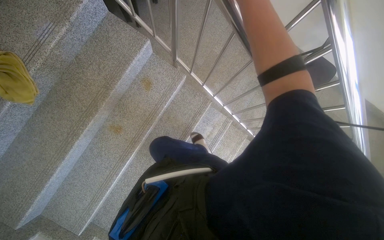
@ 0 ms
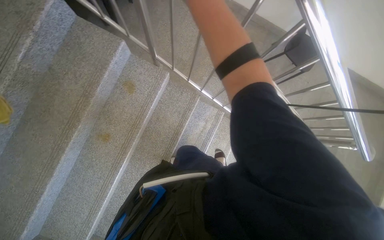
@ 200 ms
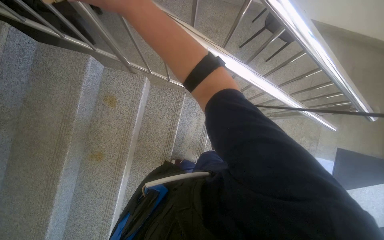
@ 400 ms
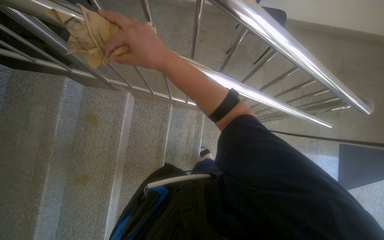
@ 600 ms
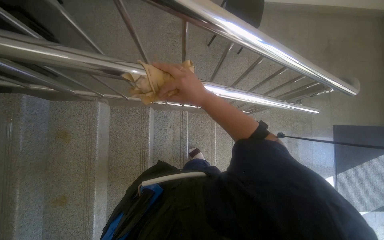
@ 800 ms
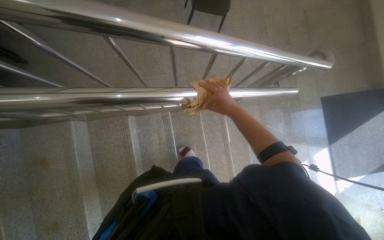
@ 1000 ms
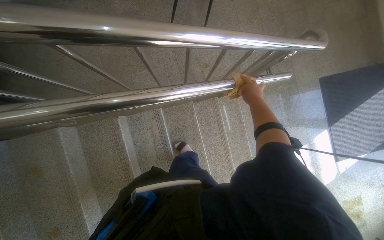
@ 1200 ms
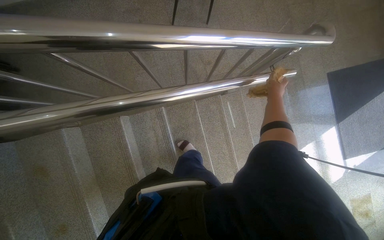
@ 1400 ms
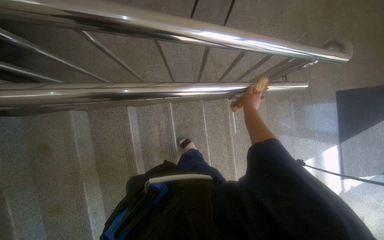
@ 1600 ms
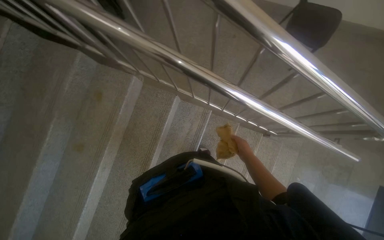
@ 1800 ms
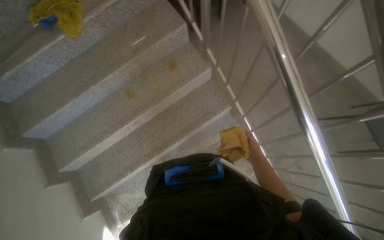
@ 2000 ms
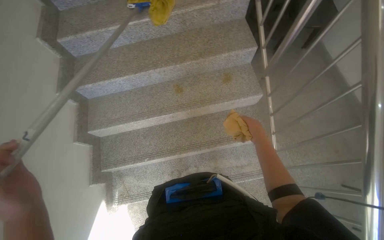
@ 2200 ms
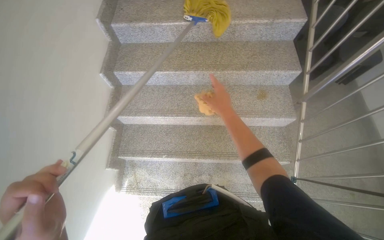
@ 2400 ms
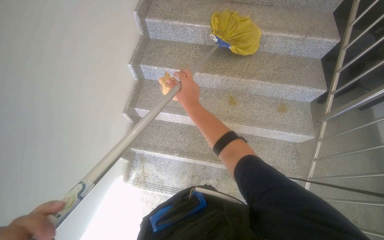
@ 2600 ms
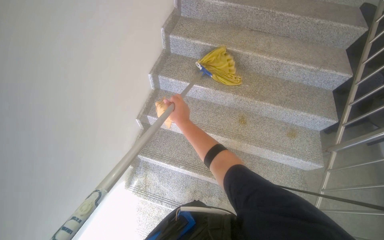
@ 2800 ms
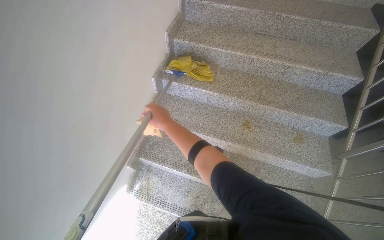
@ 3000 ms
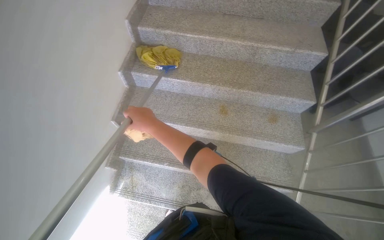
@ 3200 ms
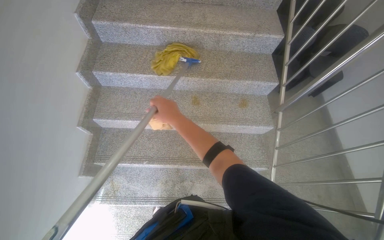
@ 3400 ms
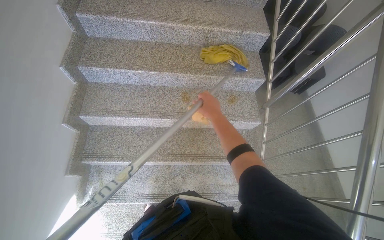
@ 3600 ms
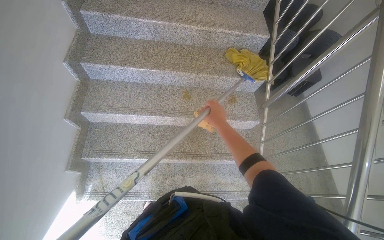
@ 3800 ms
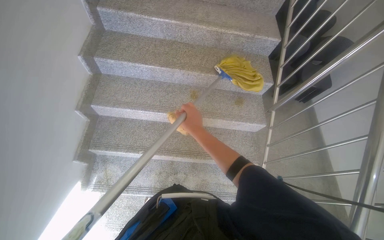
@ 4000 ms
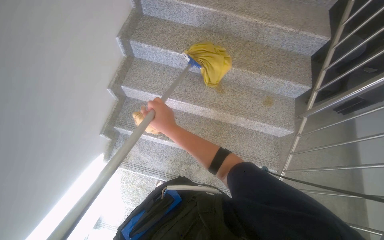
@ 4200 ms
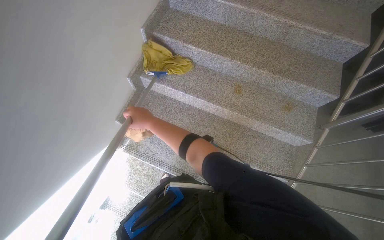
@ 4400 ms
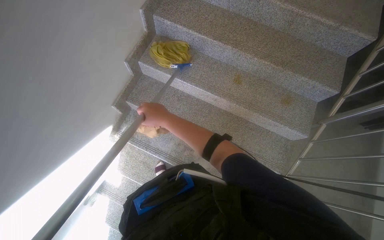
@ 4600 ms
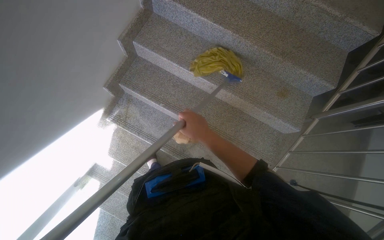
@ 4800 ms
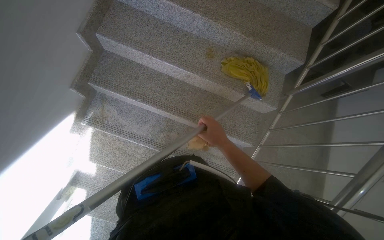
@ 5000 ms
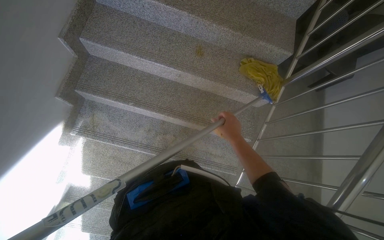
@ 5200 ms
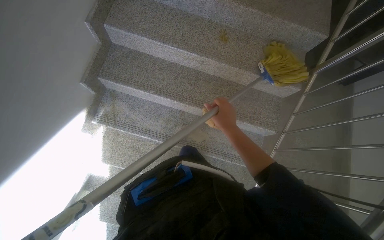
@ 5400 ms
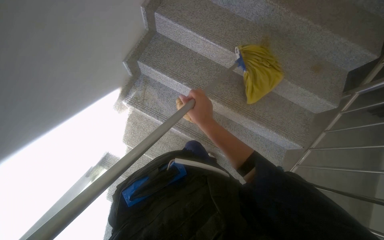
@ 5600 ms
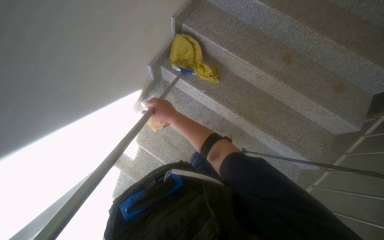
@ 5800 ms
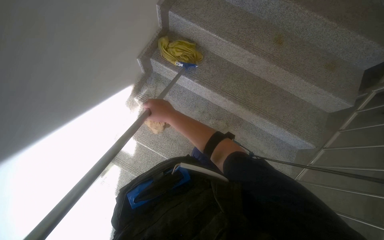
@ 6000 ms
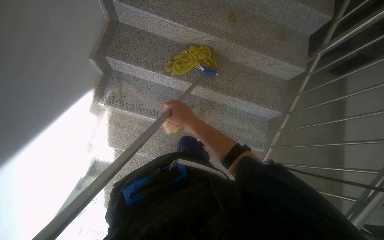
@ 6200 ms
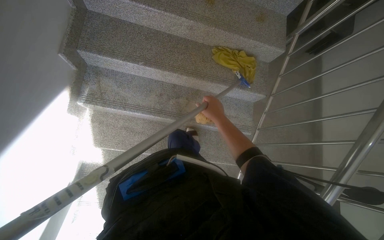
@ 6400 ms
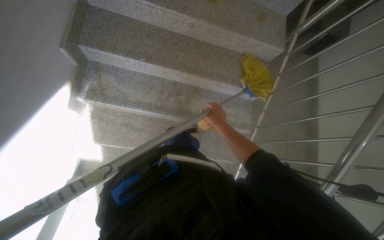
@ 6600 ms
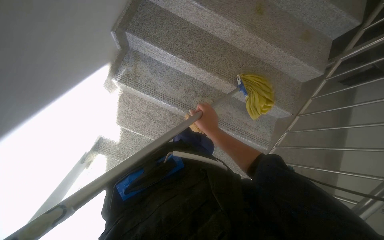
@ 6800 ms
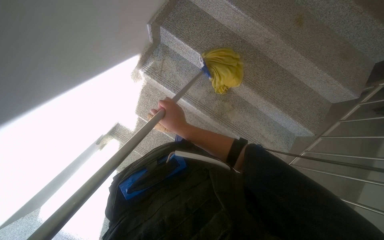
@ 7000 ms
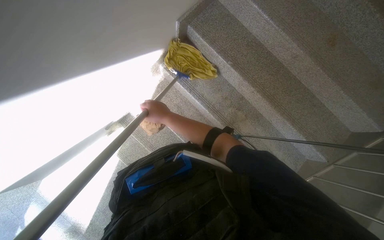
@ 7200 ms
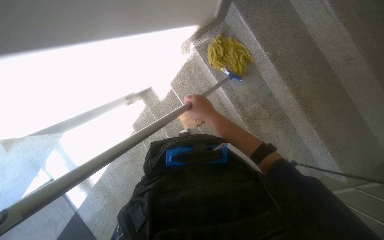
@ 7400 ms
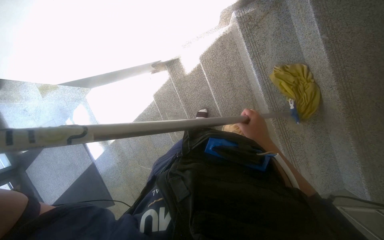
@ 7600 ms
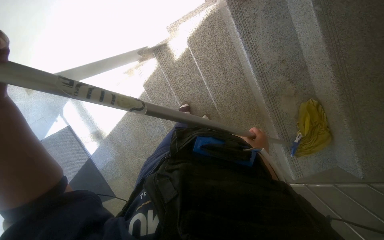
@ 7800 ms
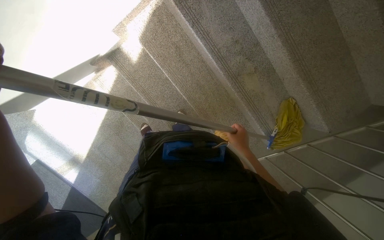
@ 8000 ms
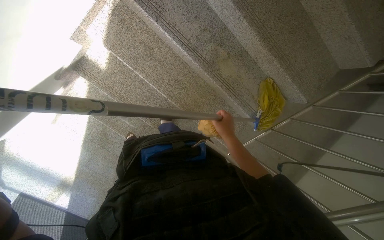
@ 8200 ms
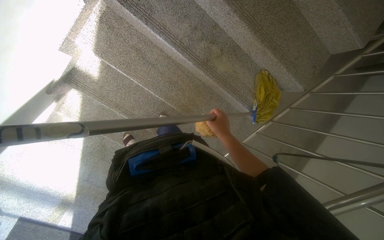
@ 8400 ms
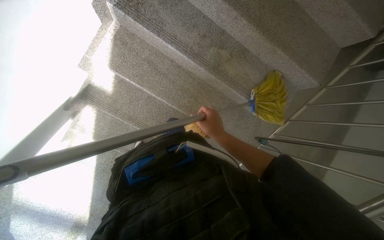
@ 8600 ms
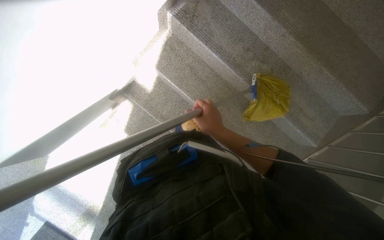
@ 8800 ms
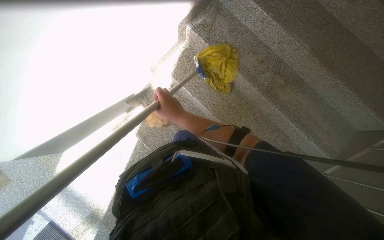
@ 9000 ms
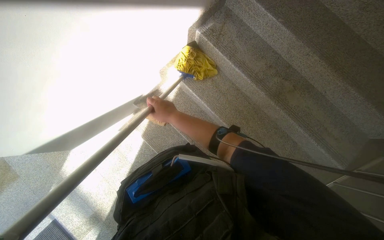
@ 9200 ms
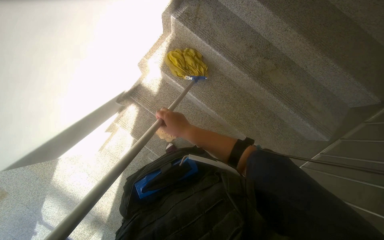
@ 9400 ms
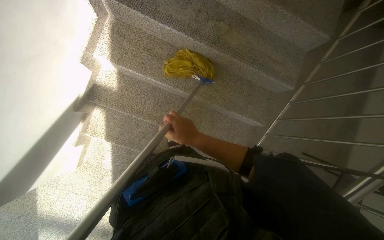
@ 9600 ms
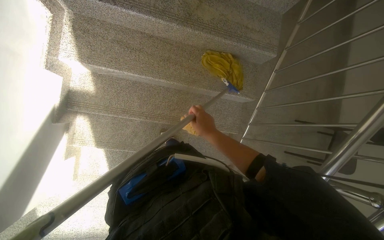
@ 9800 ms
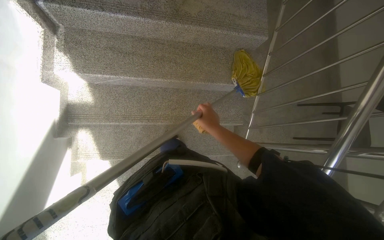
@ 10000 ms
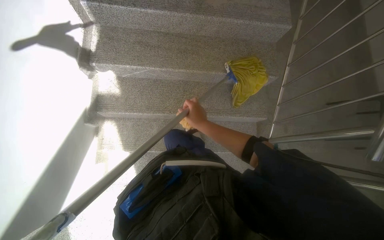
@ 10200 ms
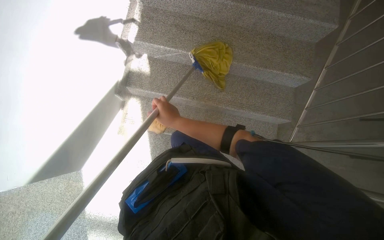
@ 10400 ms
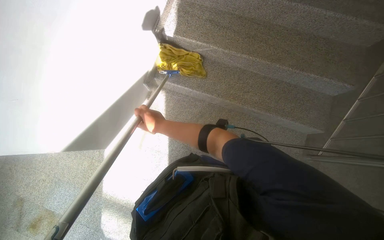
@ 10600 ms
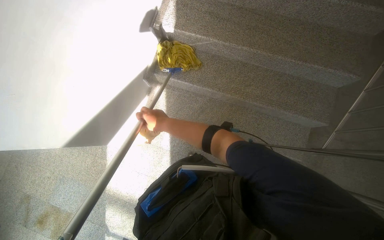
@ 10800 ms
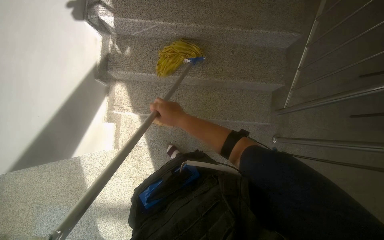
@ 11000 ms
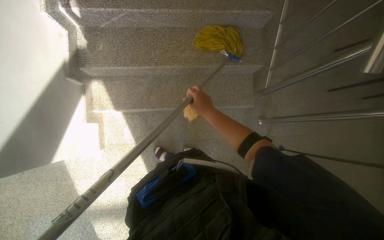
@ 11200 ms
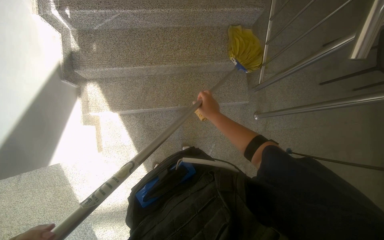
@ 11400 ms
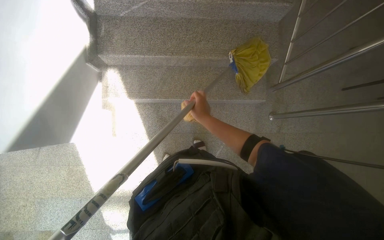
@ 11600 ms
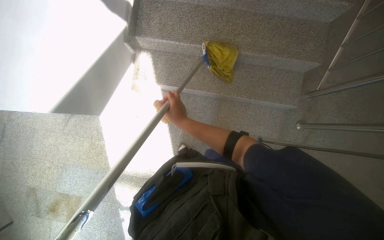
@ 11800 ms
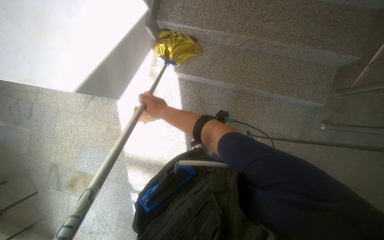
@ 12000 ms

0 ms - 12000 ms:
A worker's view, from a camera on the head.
Job: mopping floor.
The whole recording: Mopping stairwell floor. The worker mops the floor of the stairwell with a yellow mop.
0 ms - 1600 ms: The camera is carried roughly 70 cm. The scene rotates counterclockwise by approximately 40 degrees.
1600 ms - 3000 ms: The camera is carried some 80 cm. The head rotates roughly 115 degrees to the left. The wearer looks roughly 25 degrees further upward.
3000 ms - 4400 ms: The right hand moves roughly 40 cm to the right and comes back.
4400 ms - 6000 ms: The right hand reaches approximately 40 cm to the right, then returns.
6000 ms - 7600 ms: The head turns to the left by approximately 40 degrees. The camera pitches downward, by some 20 degrees.
7600 ms - 9000 ms: The camera pitches upward, by roughly 10 degrees. Everything in view rotates roughly 30 degrees counterclockwise.
9000 ms - 10400 ms: The scene rotates counterclockwise by some 35 degrees.
10400 ms - 12000 ms: The wearer looks approximately 20 degrees further to the left. The right hand goes to the right and returns, some 5 cm each way.

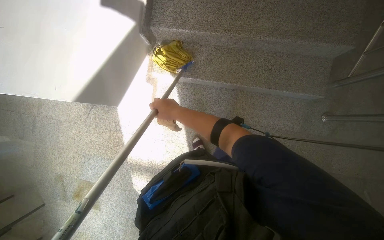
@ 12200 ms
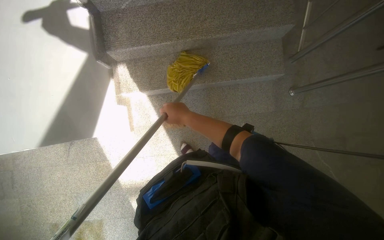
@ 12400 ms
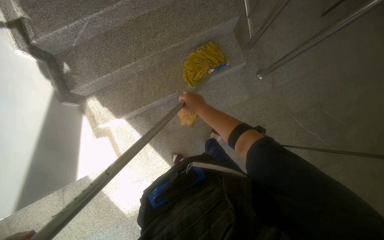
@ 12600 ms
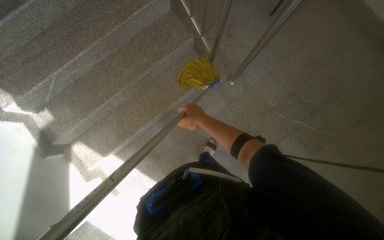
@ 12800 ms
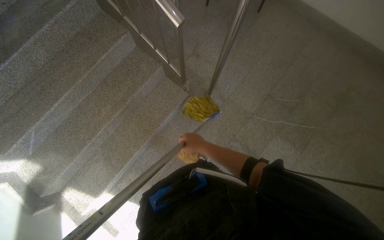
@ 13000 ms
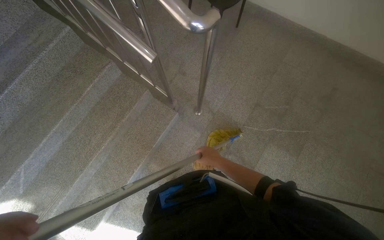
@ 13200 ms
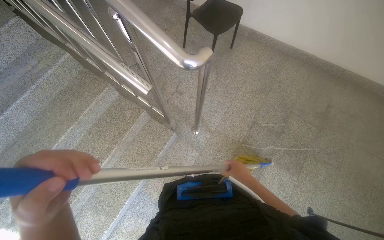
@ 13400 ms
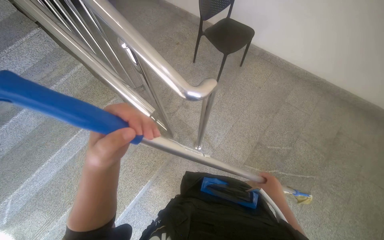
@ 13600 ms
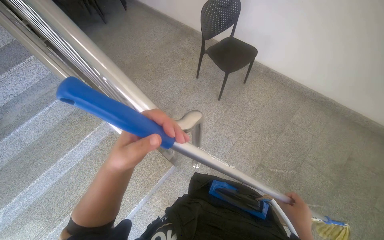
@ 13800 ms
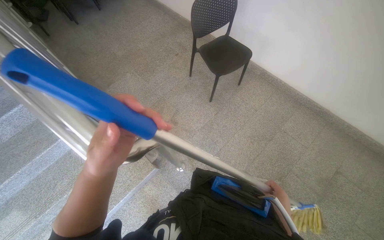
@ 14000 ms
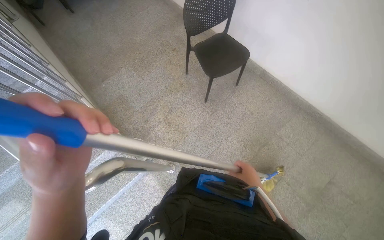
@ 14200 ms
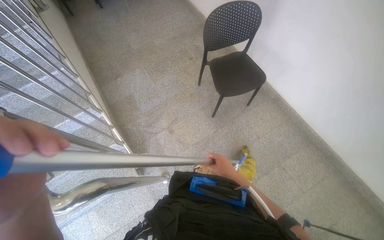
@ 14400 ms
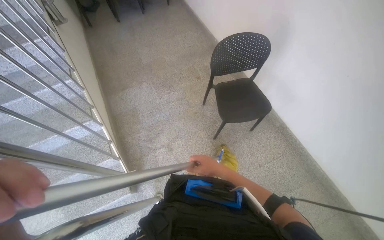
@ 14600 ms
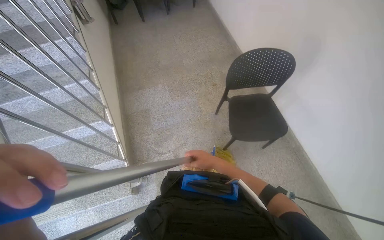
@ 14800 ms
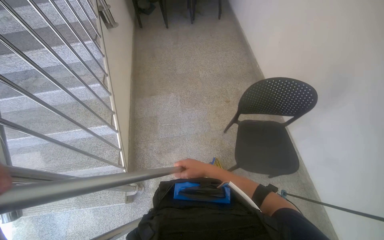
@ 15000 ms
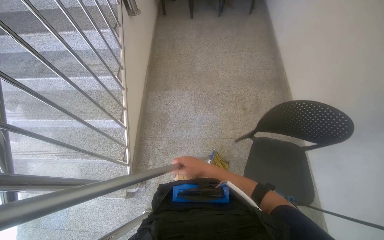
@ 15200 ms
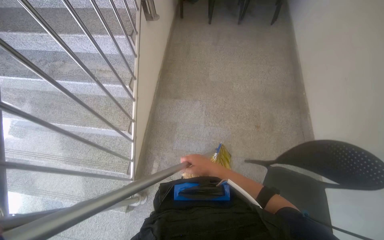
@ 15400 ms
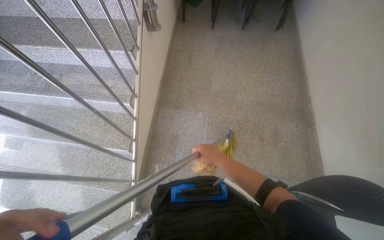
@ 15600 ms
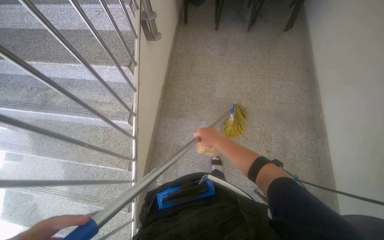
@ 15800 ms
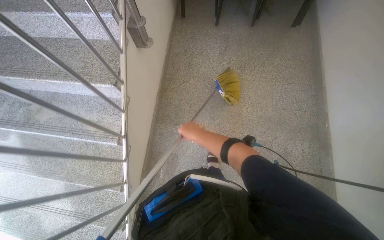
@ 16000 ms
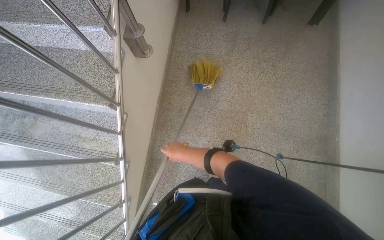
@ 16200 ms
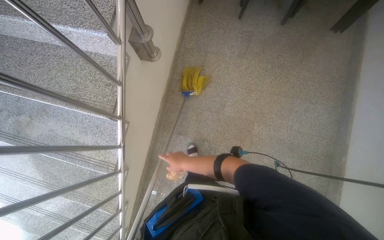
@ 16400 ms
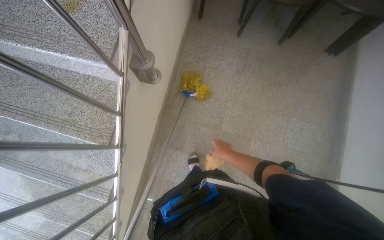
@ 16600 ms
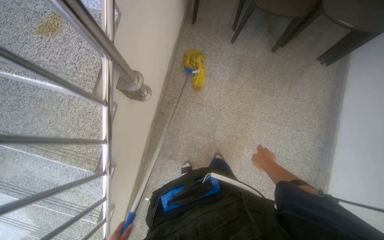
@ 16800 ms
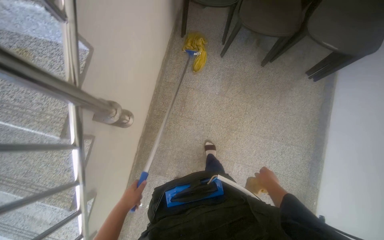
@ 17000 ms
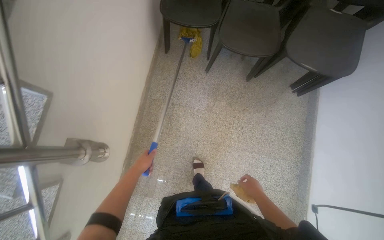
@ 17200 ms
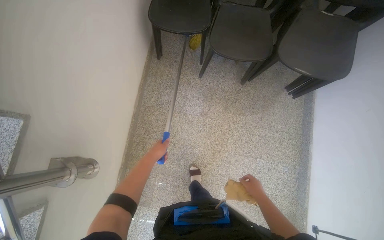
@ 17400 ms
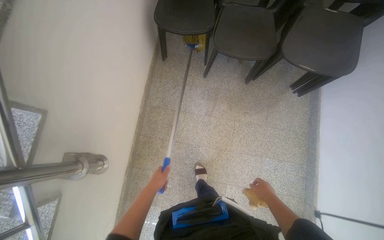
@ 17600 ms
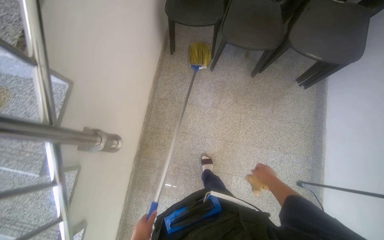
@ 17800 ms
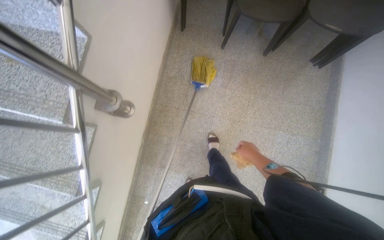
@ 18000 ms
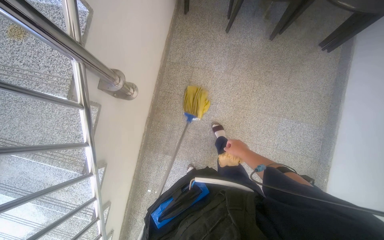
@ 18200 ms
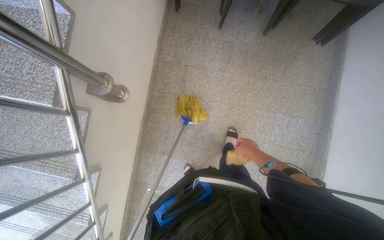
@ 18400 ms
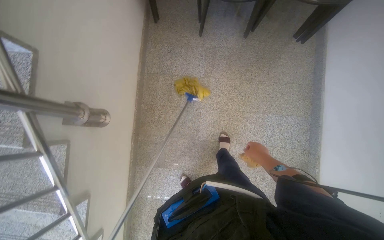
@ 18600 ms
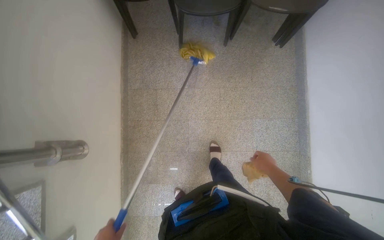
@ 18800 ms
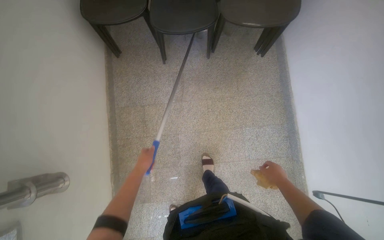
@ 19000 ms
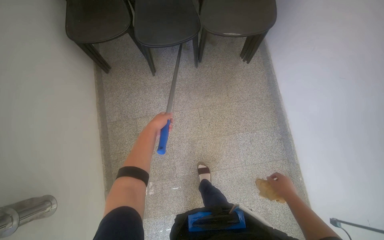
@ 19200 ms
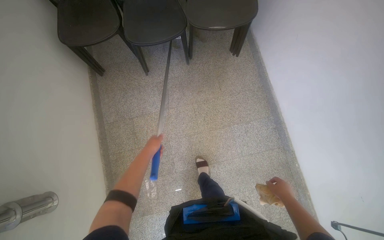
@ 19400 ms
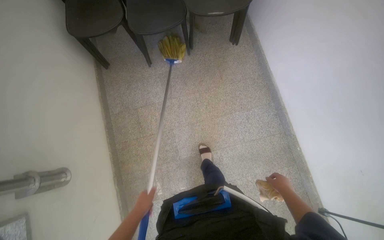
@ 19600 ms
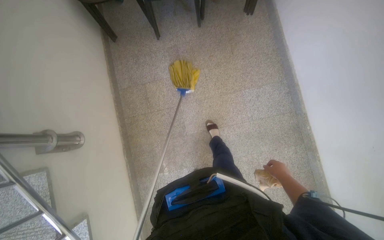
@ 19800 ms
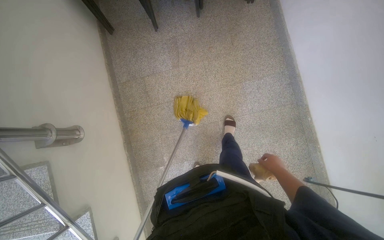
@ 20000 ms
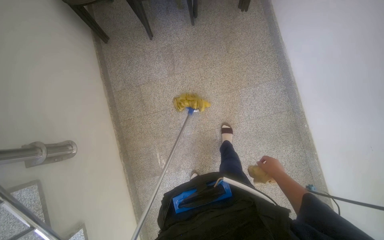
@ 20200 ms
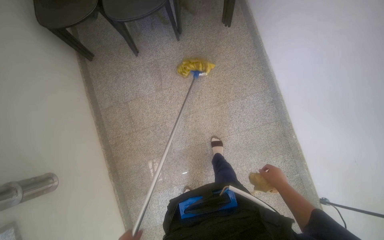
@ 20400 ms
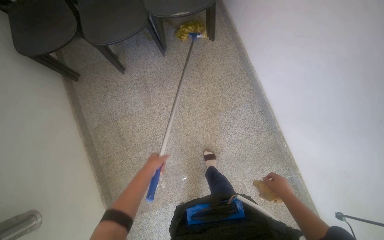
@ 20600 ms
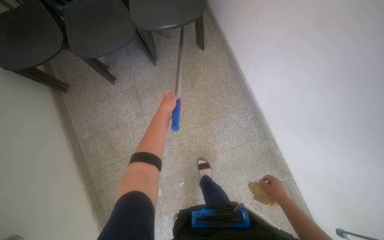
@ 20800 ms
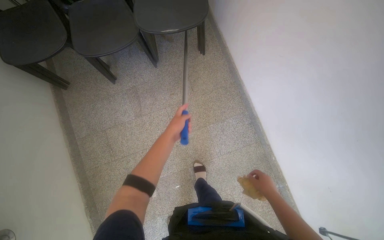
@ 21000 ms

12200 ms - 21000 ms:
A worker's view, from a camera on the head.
Job: mopping floor.
The whole recording: Mopping stairwell floor. The worker mops the floor of the stairwell with a yellow mop.
12200 ms - 13600 ms: The camera travels some 70 cm. The view tilts about 25 degrees upward. The scene turns approximately 60 degrees counterclockwise in the picture.
15200 ms - 16600 ms: The camera travels approximately 90 cm.
16600 ms - 18000 ms: The right hand shifts roughly 20 cm to the right.
18000 ms - 19600 ms: Everything in view rotates some 30 degrees counterclockwise. The right hand is displaced to the right and down the picture by about 40 cm.
